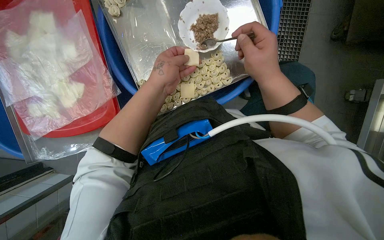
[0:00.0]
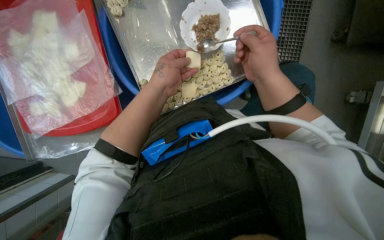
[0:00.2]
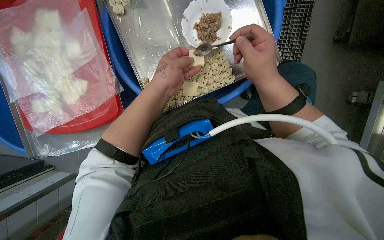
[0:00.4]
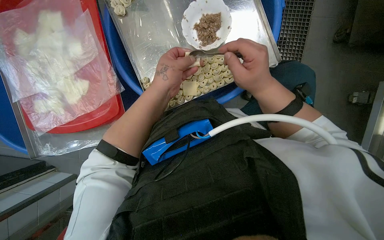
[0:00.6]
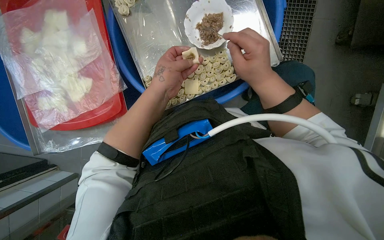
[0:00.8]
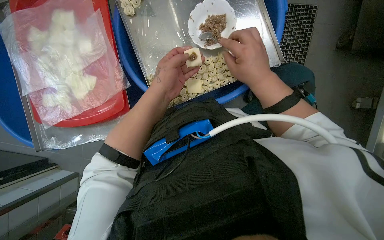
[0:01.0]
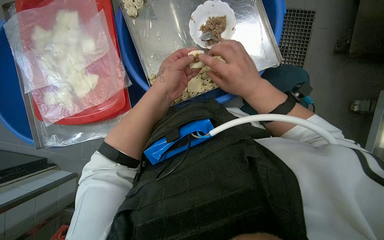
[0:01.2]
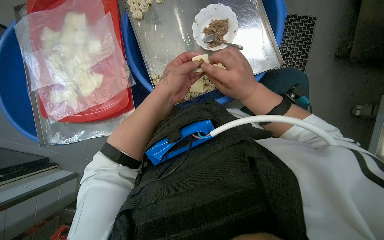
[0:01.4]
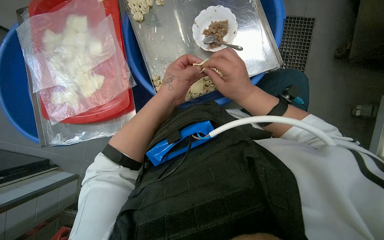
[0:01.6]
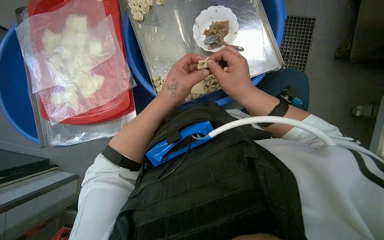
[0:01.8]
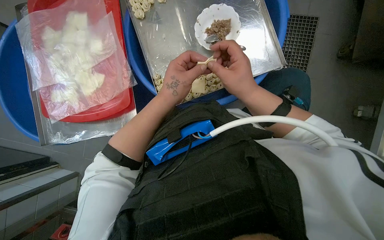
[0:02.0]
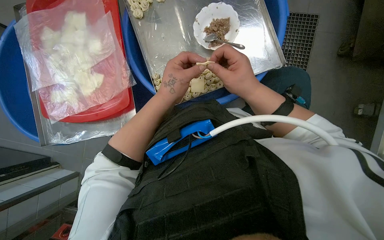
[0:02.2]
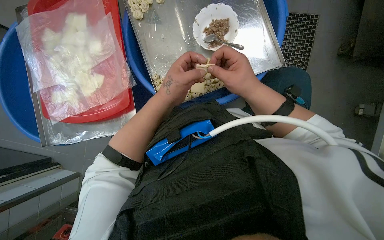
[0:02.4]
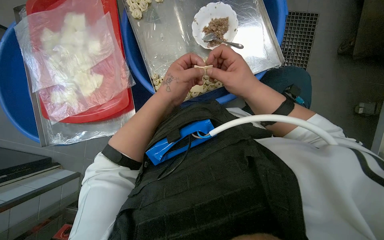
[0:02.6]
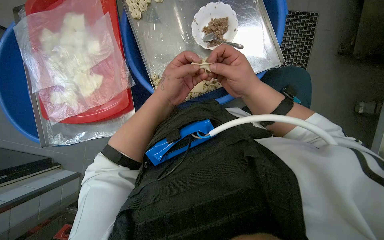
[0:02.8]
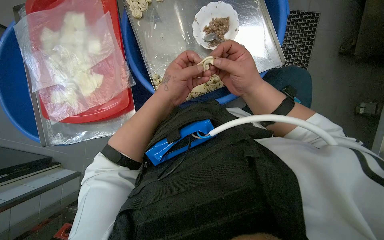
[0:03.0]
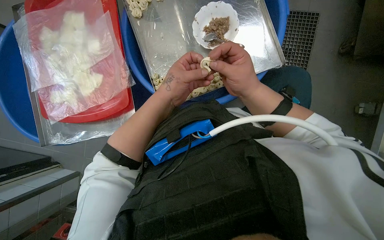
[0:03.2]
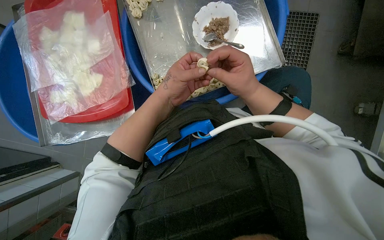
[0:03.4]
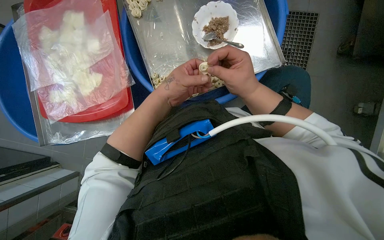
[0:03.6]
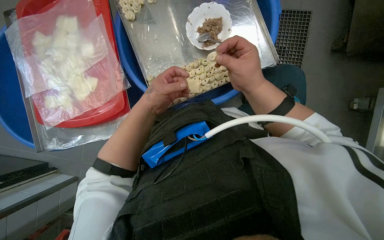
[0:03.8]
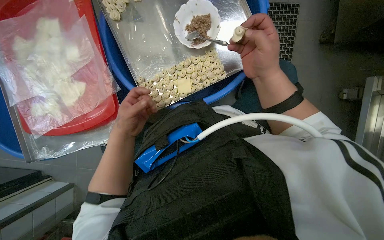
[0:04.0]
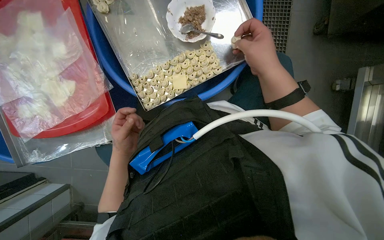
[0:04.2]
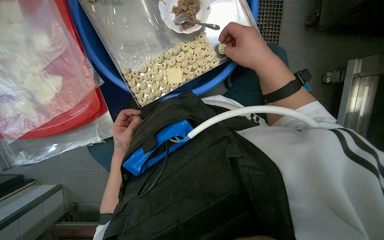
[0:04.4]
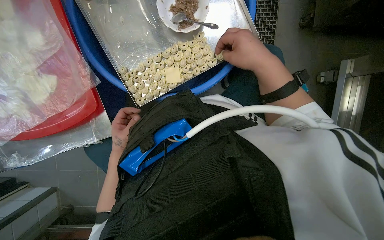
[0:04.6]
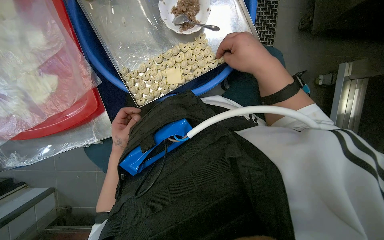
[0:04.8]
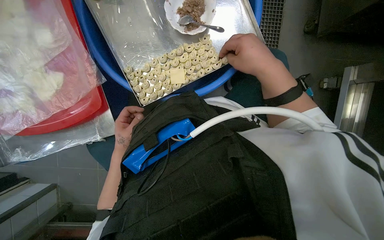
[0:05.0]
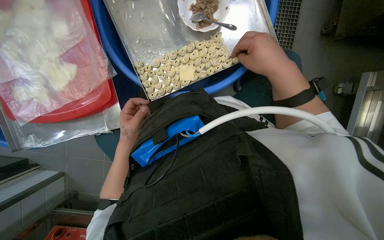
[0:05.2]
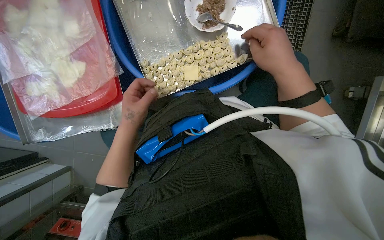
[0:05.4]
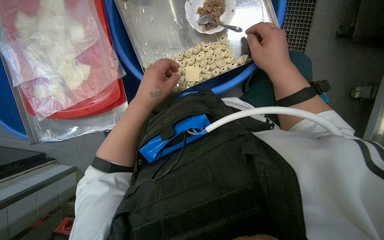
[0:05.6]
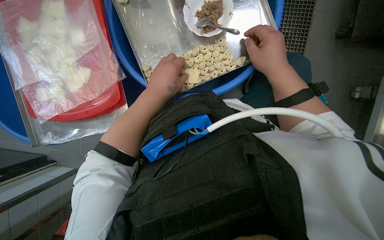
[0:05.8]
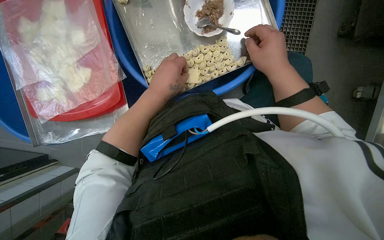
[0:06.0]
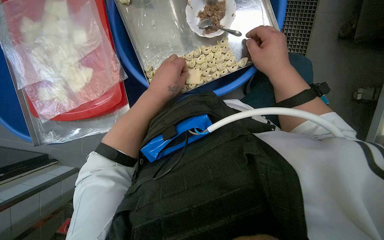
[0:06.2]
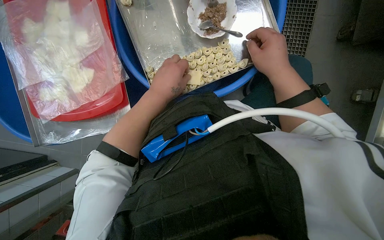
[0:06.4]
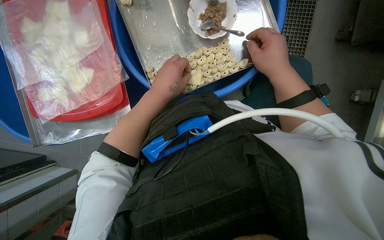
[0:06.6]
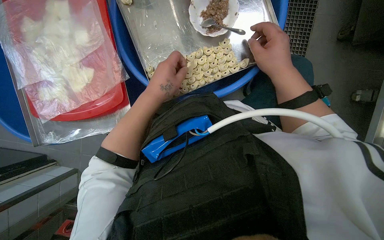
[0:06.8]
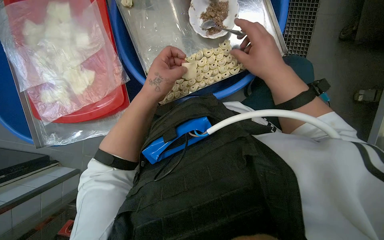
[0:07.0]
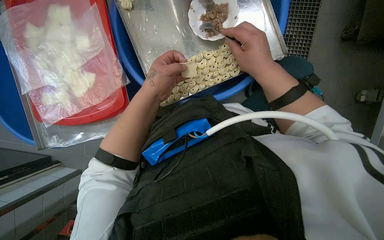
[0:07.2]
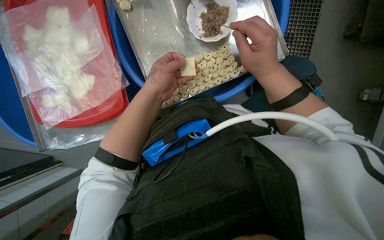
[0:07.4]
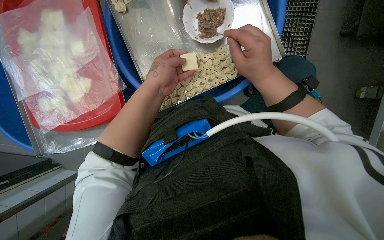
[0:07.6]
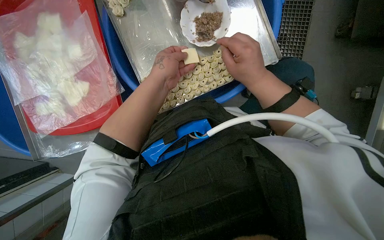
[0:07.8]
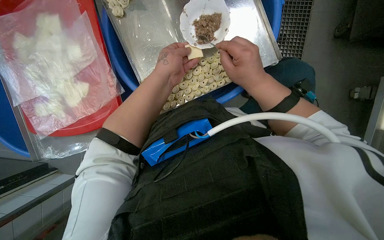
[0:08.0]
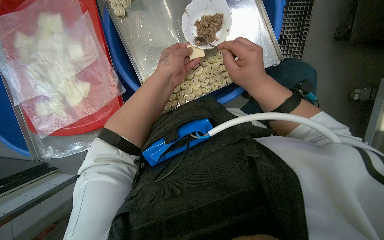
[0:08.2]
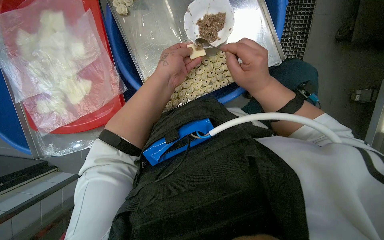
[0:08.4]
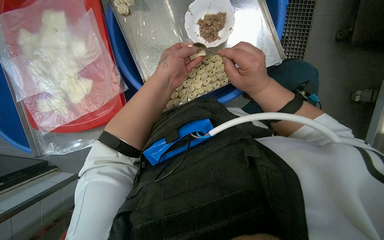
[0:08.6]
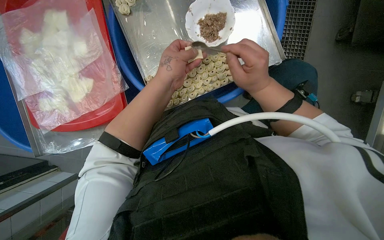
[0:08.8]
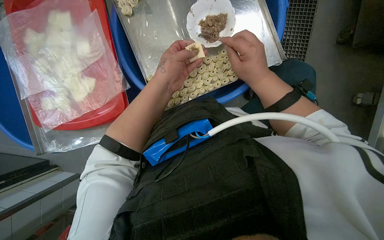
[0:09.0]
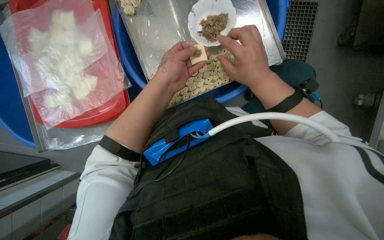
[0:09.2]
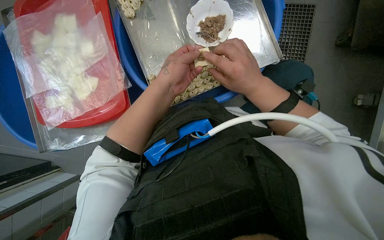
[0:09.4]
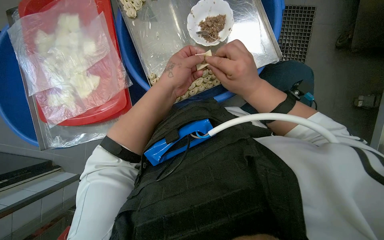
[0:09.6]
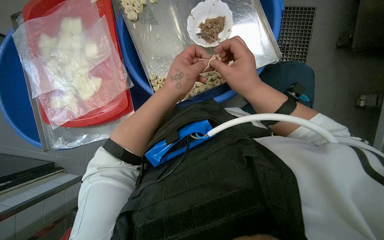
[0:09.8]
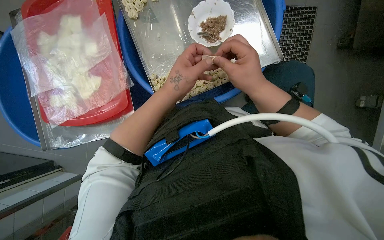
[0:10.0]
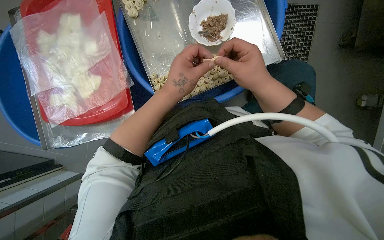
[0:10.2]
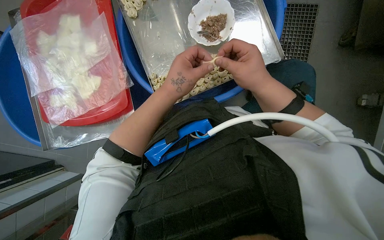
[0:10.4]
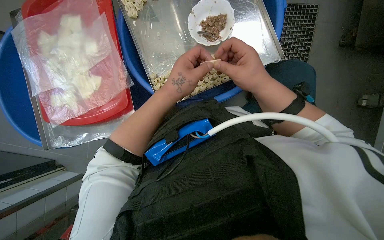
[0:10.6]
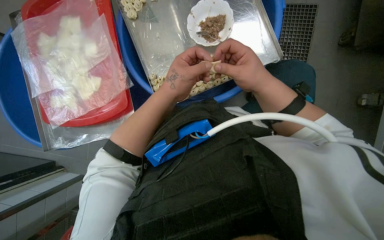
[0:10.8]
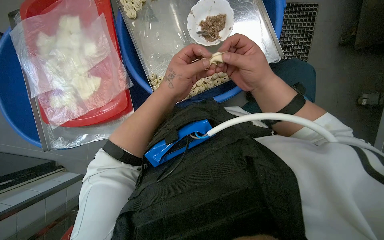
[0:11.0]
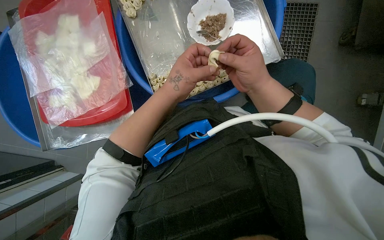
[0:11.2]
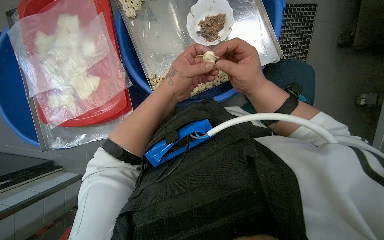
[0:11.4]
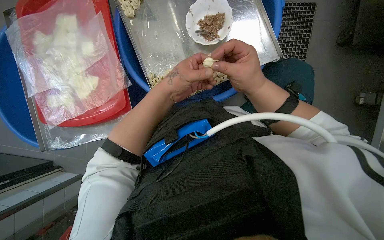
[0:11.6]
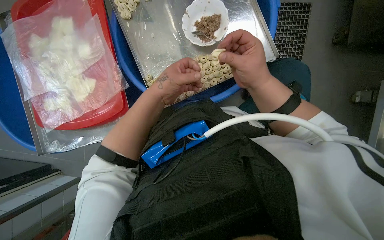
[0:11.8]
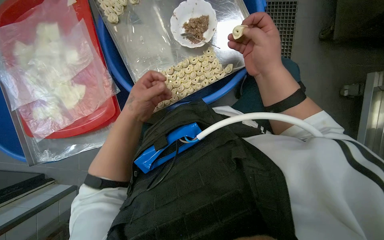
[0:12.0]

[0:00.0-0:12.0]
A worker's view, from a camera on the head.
Job: preparing food.
The whole recording: Making dumplings with meat filling. The worker picks up dough, fills it with meat, folds it, and places the finished dumpling on a tray.
0:00.0 to 0:03.0: The hands work in one place, with small movements.
0:03.0 to 0:04.4: The left hand is displaced farther from the camera, down the picture and to the left by approximately 25 cm.
0:04.4 to 0:06.0: The left hand travels up the picture, nearer to the camera and to the right by some 20 cm.
0:06.0 to 0:07.6: The hands are busy where they are.
0:07.6 to 0:10.4: The hands work in one place, with small movements.
0:10.4 to 0:12.0: The left hand shifts some 10 cm to the left.

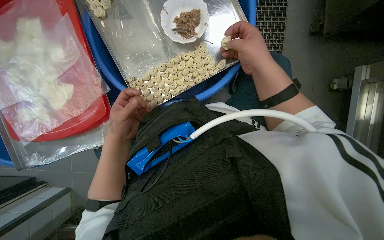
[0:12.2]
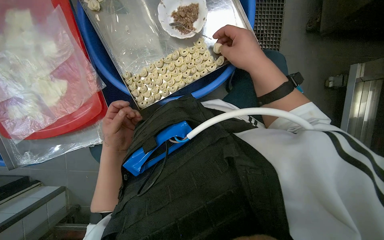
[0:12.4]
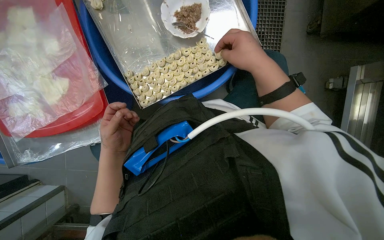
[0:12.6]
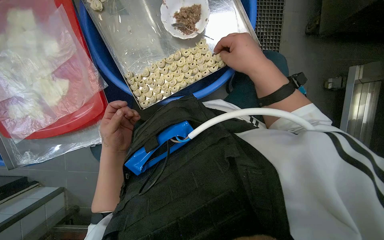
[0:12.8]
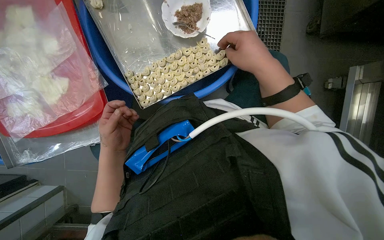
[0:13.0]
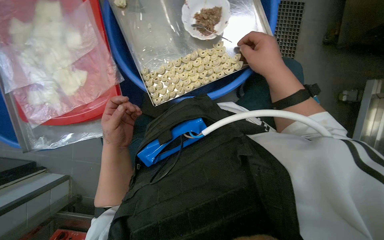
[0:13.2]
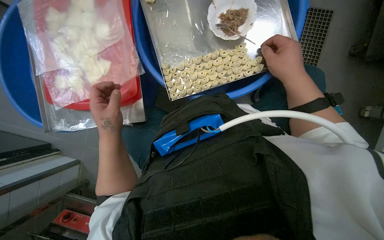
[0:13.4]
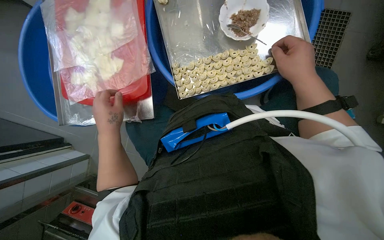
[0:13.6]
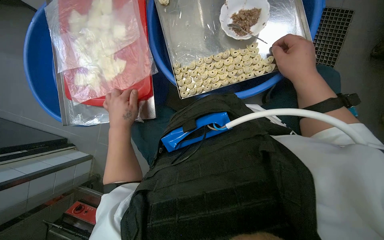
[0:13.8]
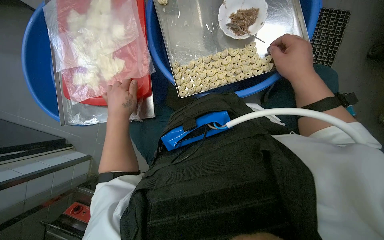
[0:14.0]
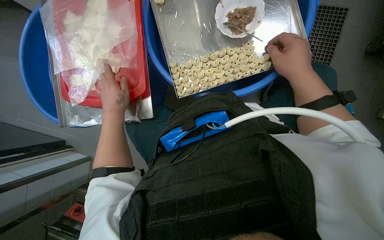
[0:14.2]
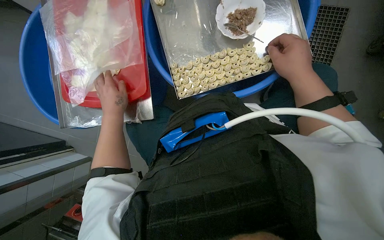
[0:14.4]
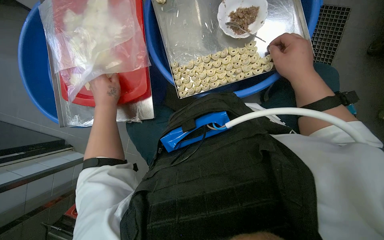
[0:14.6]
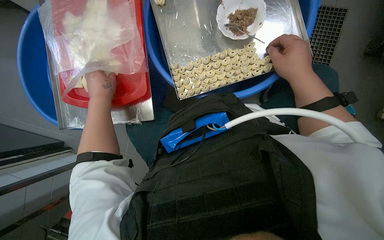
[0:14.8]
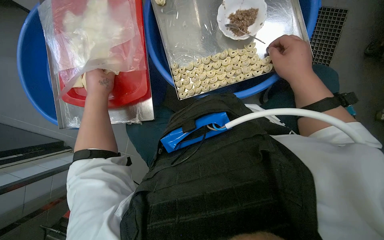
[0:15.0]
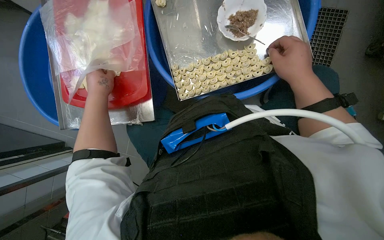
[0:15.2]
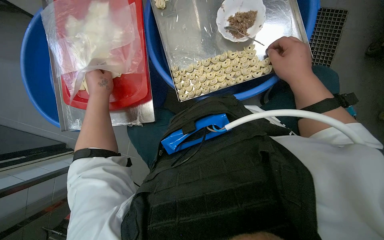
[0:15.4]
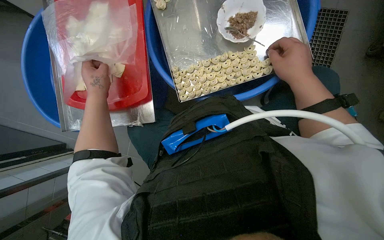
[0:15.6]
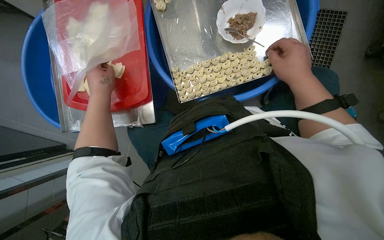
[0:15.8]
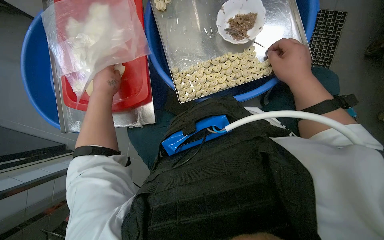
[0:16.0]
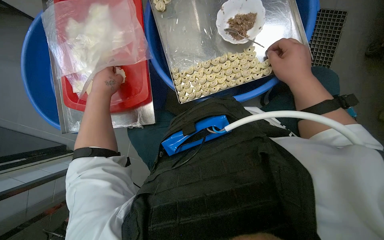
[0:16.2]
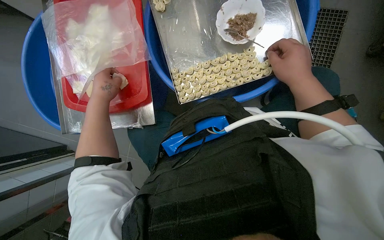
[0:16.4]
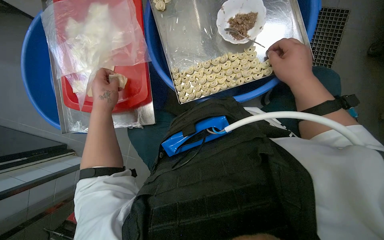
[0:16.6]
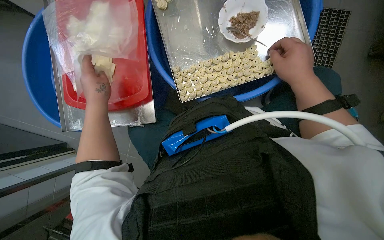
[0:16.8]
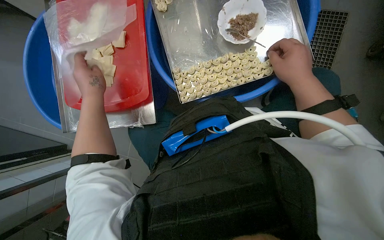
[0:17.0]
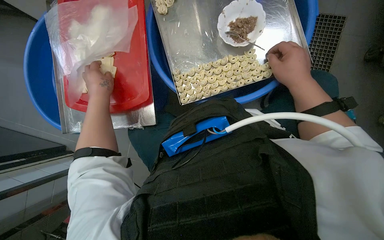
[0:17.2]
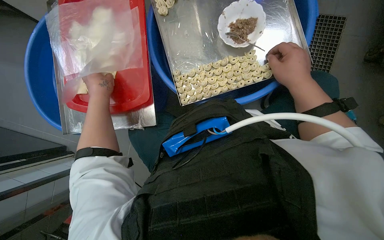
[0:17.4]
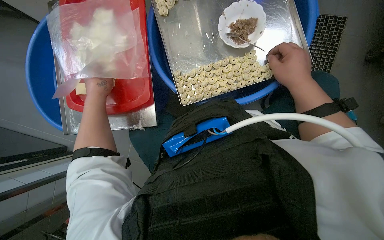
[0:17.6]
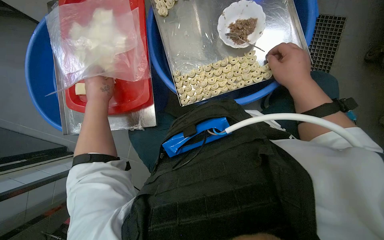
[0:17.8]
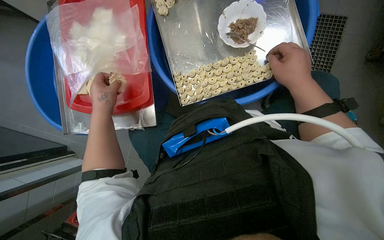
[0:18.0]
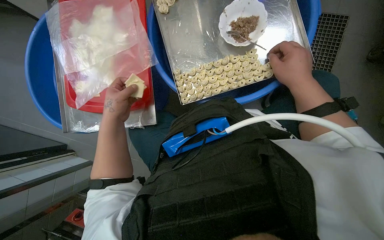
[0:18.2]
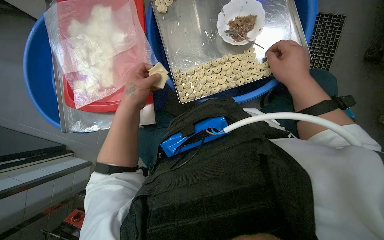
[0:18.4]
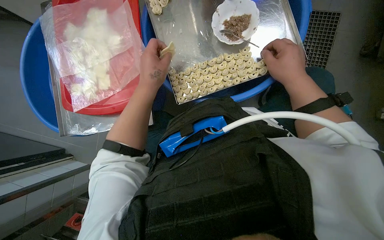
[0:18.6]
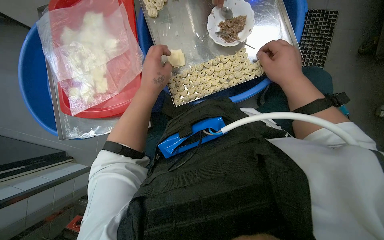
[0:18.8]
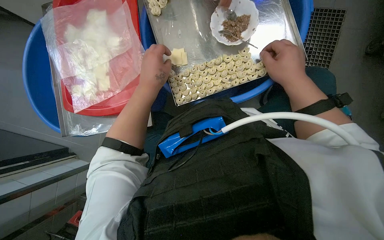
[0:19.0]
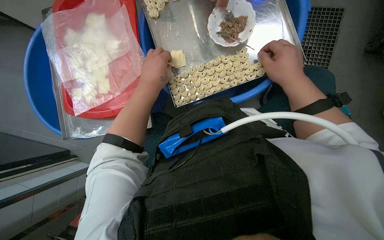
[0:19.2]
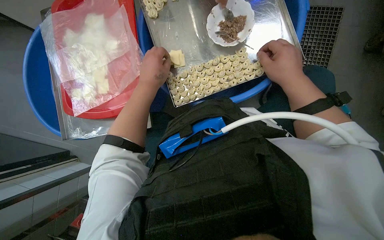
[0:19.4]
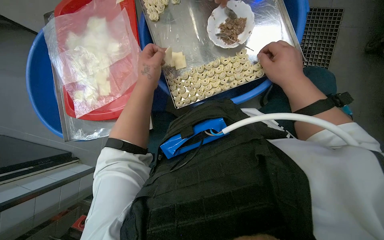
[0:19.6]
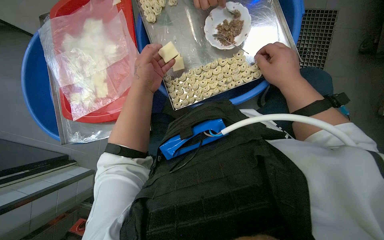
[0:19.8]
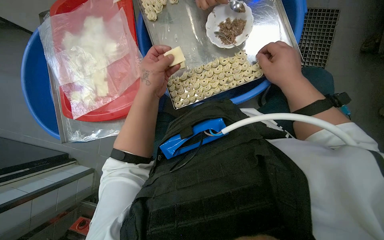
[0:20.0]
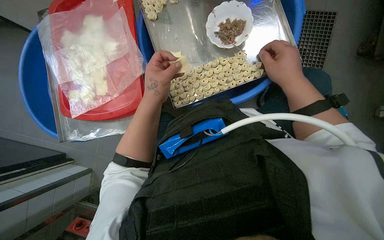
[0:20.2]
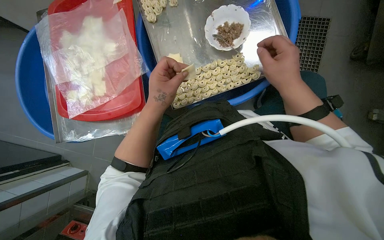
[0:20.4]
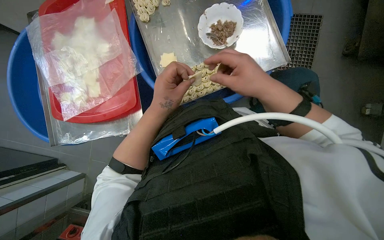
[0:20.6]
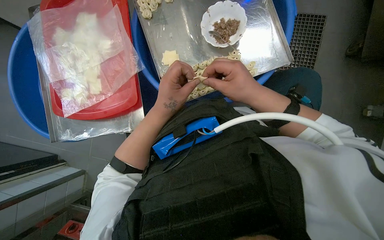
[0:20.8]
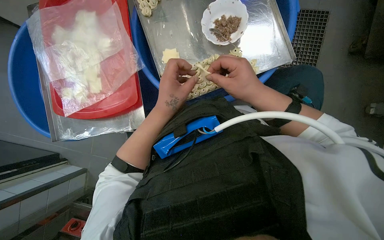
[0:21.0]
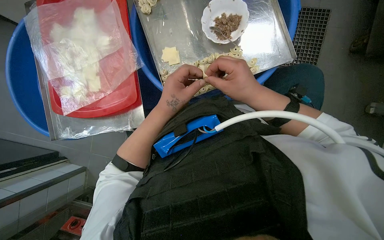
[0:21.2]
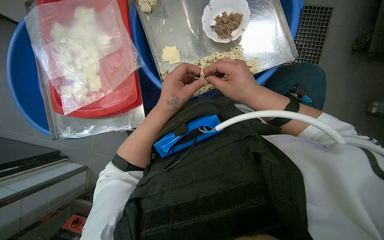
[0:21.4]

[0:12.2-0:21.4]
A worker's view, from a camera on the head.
Job: preparing food.
The whole recording: Making dumplings with meat filling. The worker picks up dough, fills it with meat, folds it, and places the finished dumpling on a tray.
0:13.8 to 0:15.2: The left hand is displaced up the picture and to the left by approximately 15 cm.
0:15.2 to 0:16.8: The hands stay close to where they were, moving slightly.
0:16.8 to 0:18.4: The left hand shifts about 10 cm to the right.
0:19.8 to 0:21.4: The right hand is displaced to the left by approximately 10 cm.
